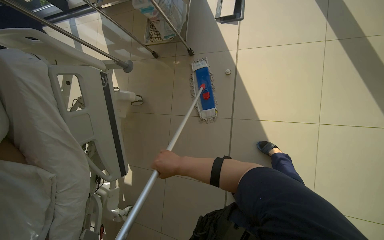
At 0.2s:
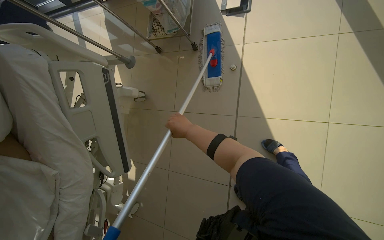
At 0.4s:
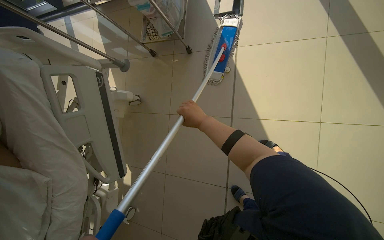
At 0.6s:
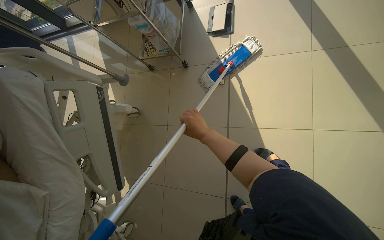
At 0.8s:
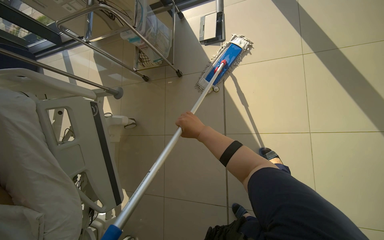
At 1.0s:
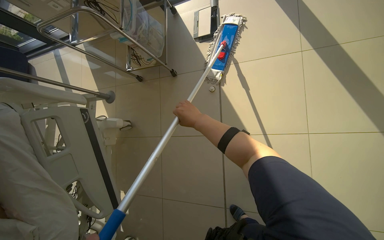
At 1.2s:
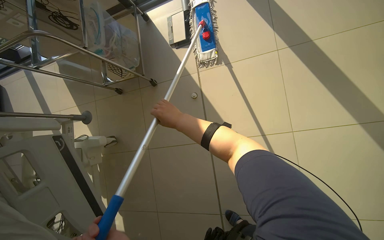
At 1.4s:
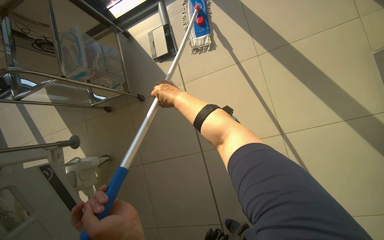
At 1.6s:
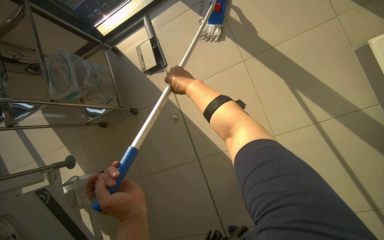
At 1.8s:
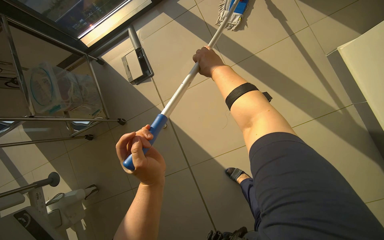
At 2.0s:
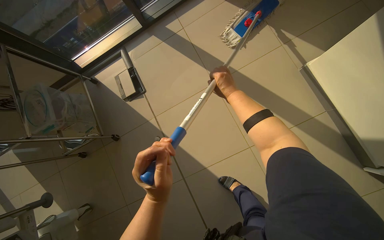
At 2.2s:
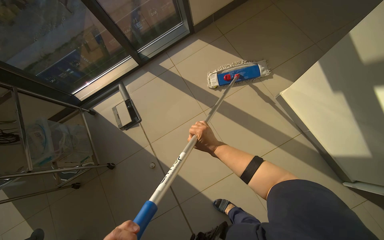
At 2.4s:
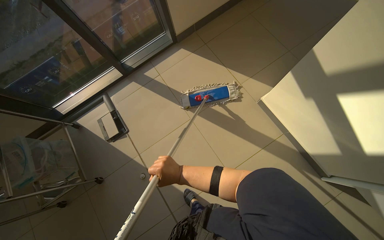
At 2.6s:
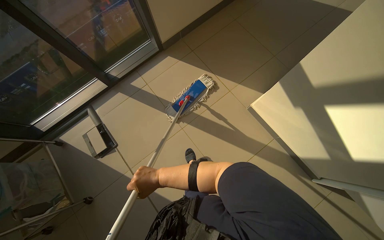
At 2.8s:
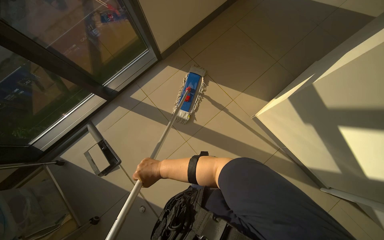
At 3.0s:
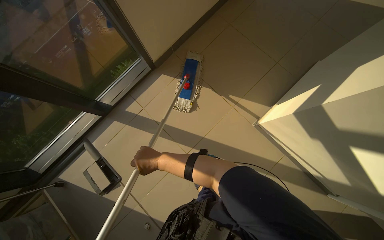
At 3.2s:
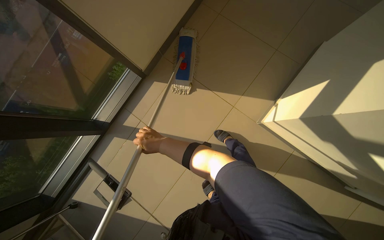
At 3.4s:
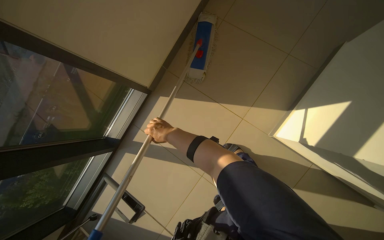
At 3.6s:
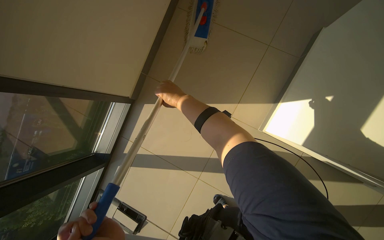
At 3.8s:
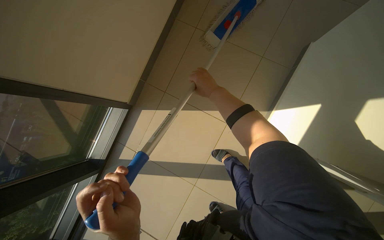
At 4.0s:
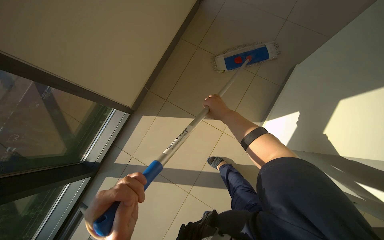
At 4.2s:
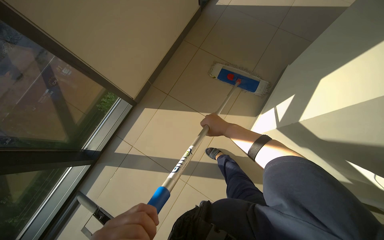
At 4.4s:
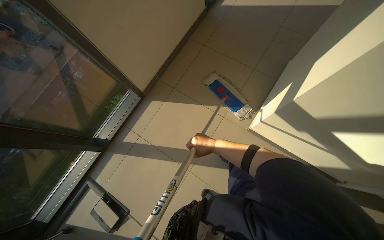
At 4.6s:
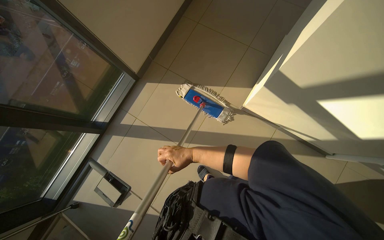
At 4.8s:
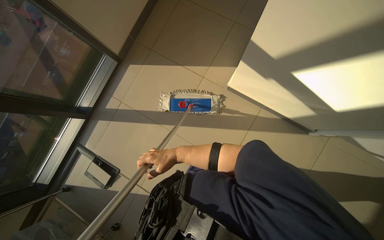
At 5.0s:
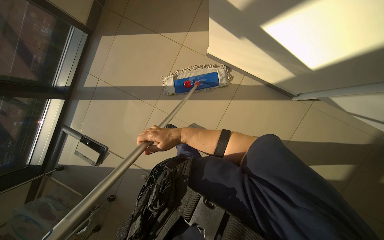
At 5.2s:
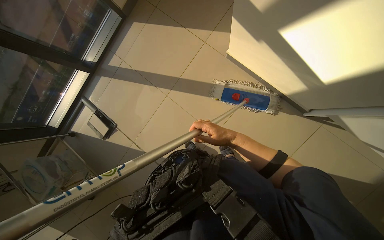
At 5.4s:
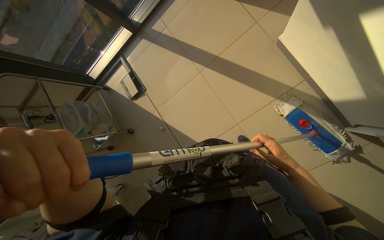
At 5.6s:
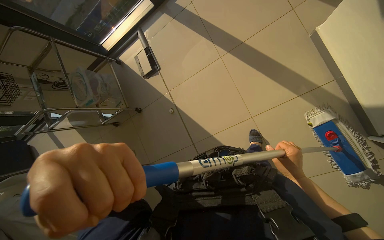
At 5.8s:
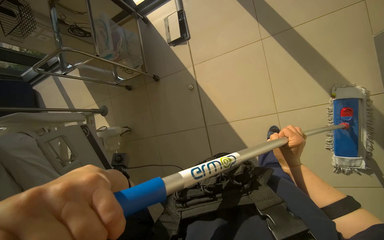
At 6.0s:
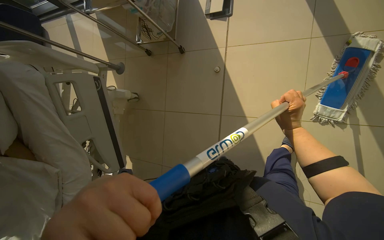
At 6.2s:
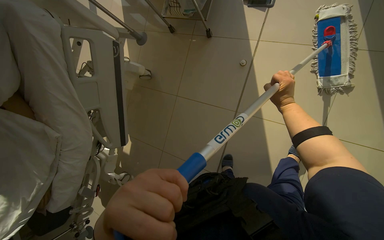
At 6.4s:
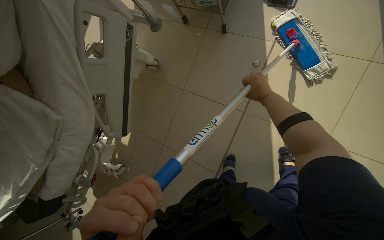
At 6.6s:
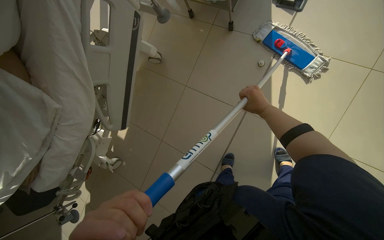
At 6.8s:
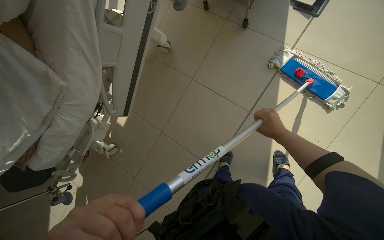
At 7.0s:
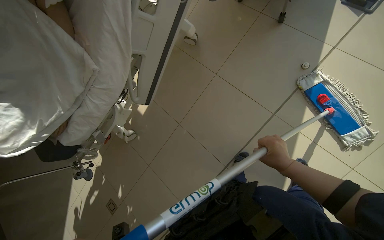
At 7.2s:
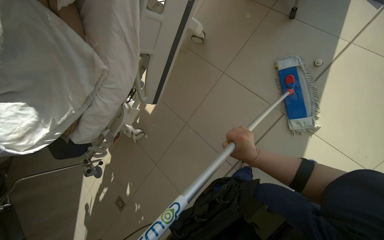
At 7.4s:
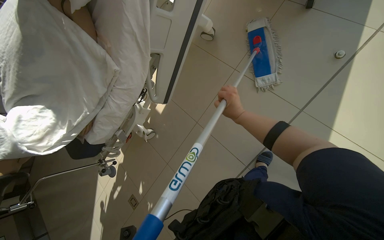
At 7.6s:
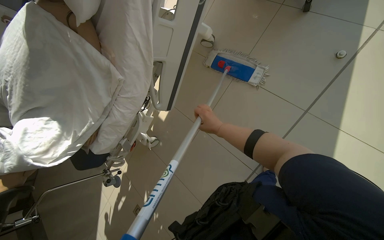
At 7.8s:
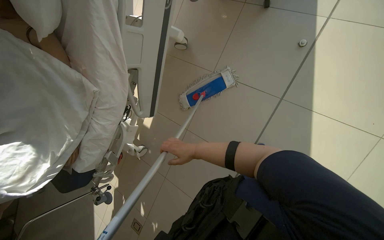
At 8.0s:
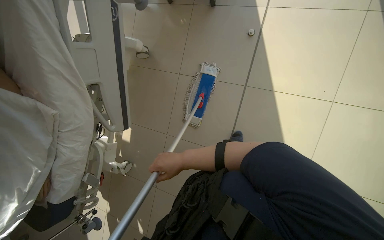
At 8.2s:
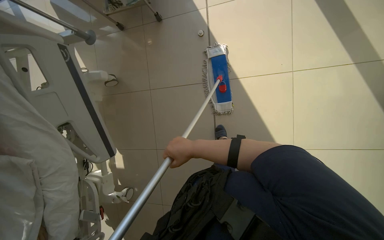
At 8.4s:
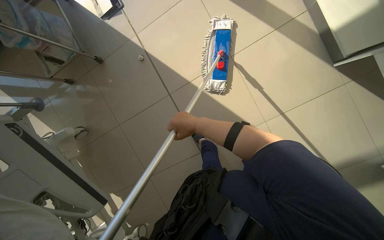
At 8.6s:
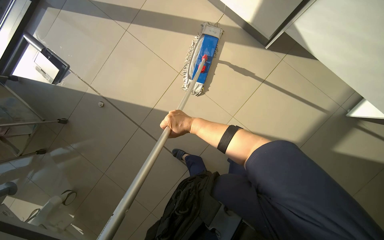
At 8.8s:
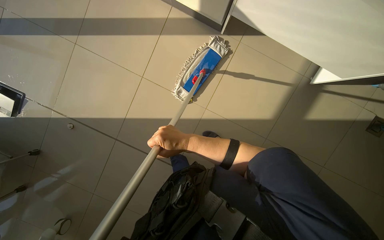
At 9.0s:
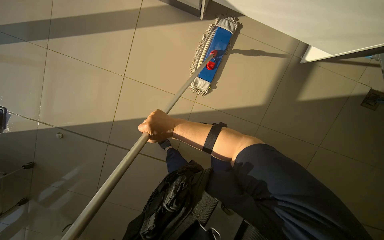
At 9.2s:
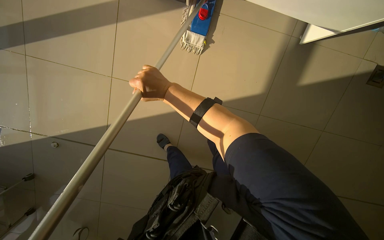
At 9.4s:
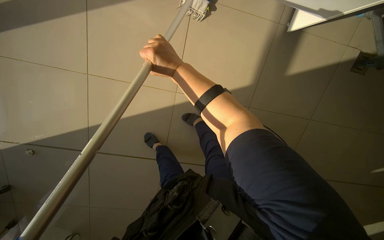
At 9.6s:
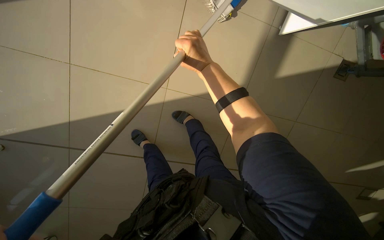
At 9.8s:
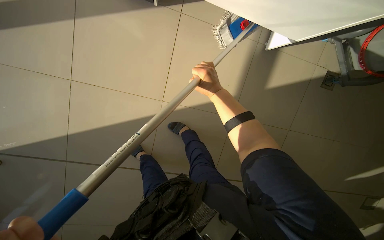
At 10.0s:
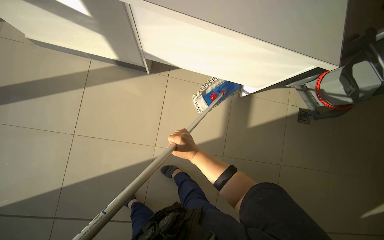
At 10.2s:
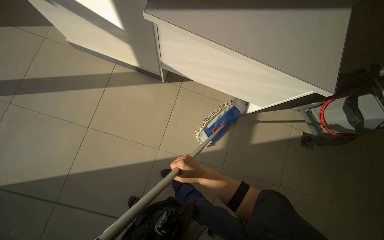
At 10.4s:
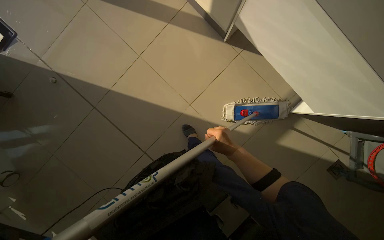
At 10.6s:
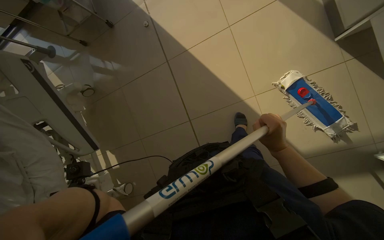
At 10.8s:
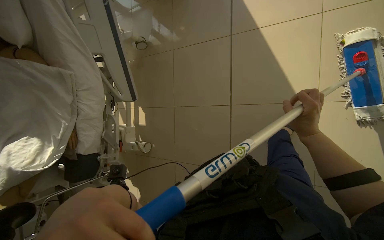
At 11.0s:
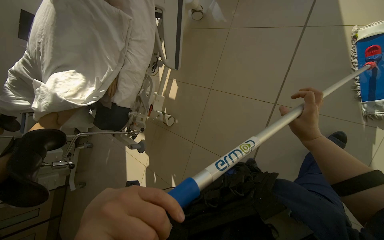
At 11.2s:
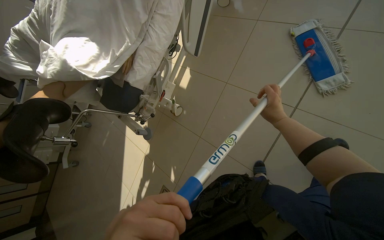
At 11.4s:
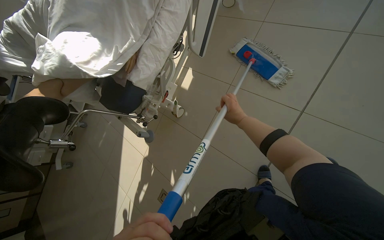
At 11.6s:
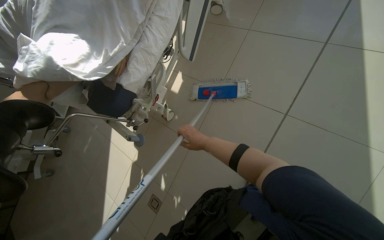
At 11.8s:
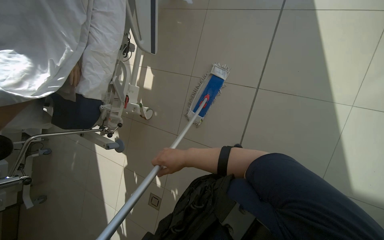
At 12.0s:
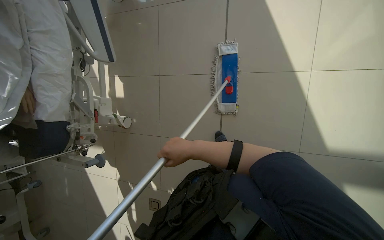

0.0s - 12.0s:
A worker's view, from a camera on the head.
Job: mopping floor.
The whole recording: Mopping the room floor. The worker mops the tiled floor in the room, moving around furniture and equipment.
0.0s - 1.6s: The wearer moves some 40 cm.
1.6s - 3.0s: The camera travels approximately 50 cm. The head rotates about 30 degrees to the right. The camera pitches upward, by some 15 degrees.
3.0s - 4.4s: The right hand shifts approximately 25 cm to the right and up the picture.
4.4s - 6.0s: The wearer moves about 70 cm. The wearer looks about 60 degrees further to the left. The camera pitches downward, by approximately 40 degrees.
6.0s - 7.6s: The camera travels approximately 50 cm. The scene turns approximately 30 degrees clockwise in the picture.
7.6s - 9.0s: The camera travels some 80 cm. The head turns to the right by approximately 105 degrees.
9.0s - 10.4s: Everything in view rotates approximately 35 degrees clockwise.
10.4s - 12.0s: The head travels roughly 40 cm. The head rotates some 50 degrees to the left. The camera pitches downward, by about 25 degrees.

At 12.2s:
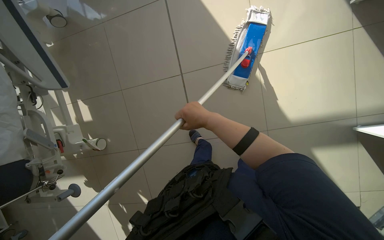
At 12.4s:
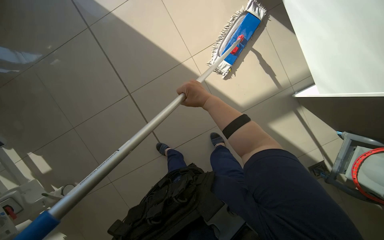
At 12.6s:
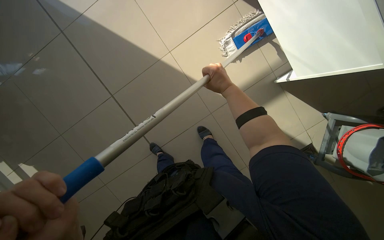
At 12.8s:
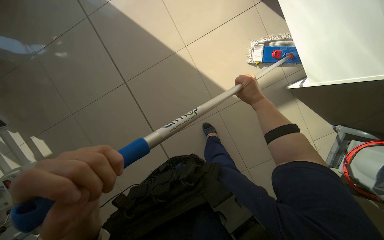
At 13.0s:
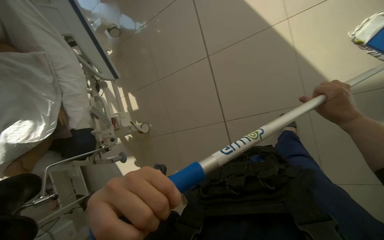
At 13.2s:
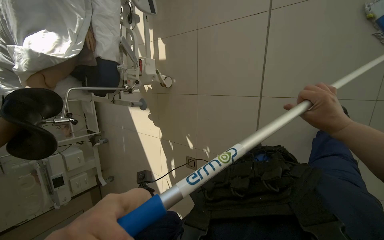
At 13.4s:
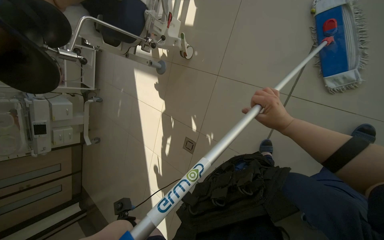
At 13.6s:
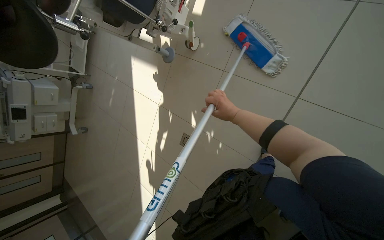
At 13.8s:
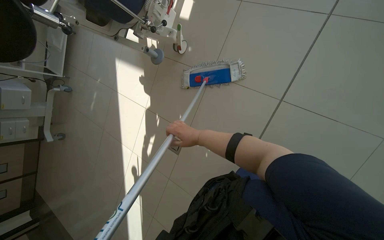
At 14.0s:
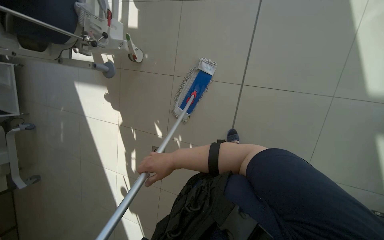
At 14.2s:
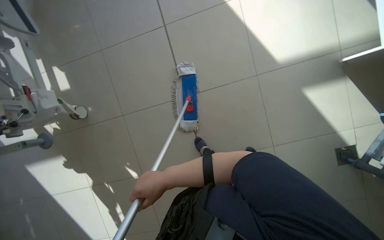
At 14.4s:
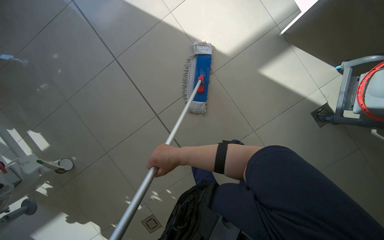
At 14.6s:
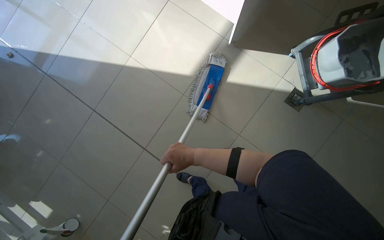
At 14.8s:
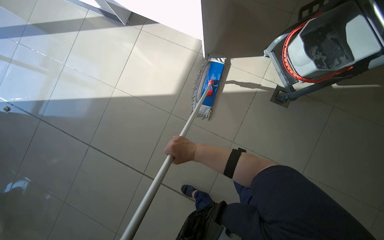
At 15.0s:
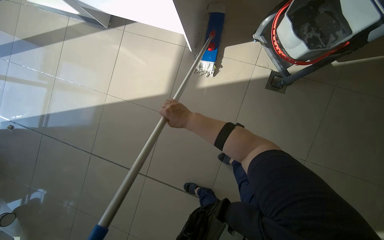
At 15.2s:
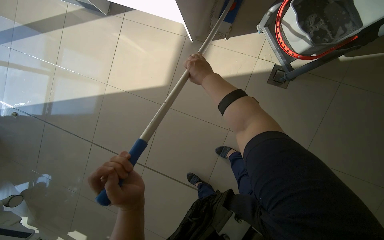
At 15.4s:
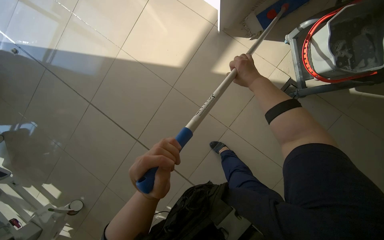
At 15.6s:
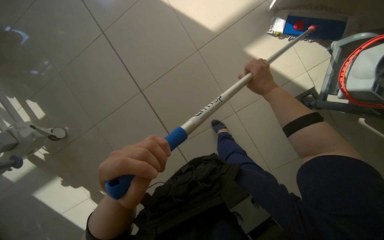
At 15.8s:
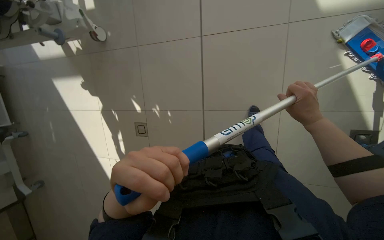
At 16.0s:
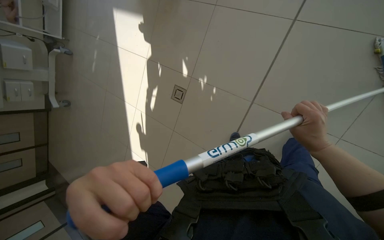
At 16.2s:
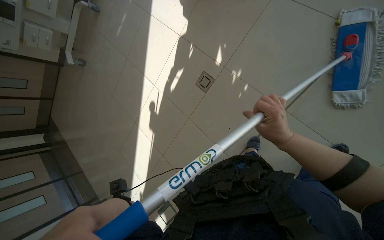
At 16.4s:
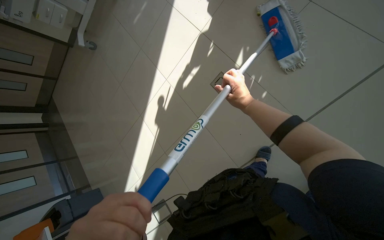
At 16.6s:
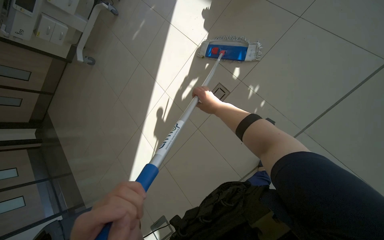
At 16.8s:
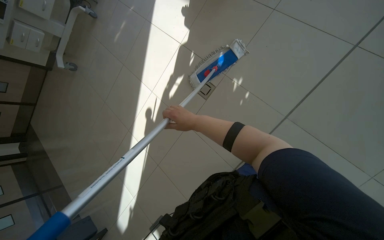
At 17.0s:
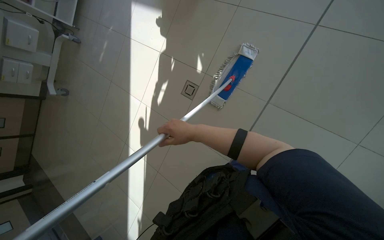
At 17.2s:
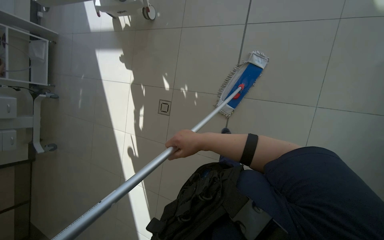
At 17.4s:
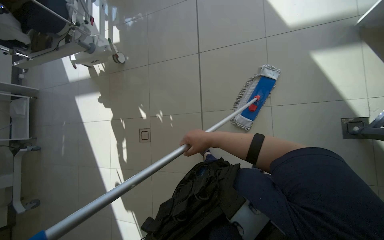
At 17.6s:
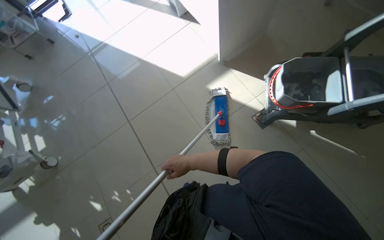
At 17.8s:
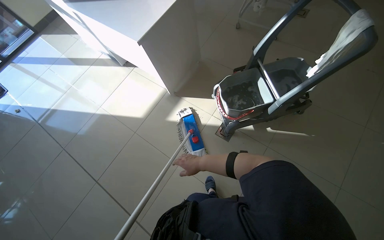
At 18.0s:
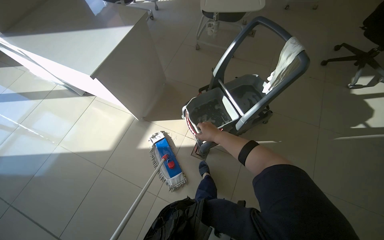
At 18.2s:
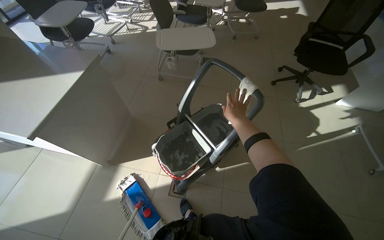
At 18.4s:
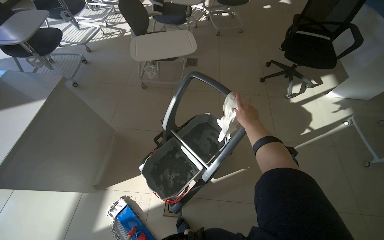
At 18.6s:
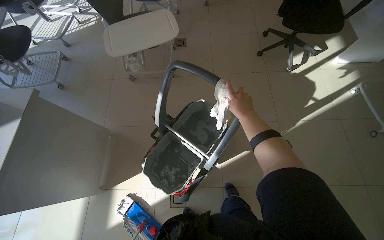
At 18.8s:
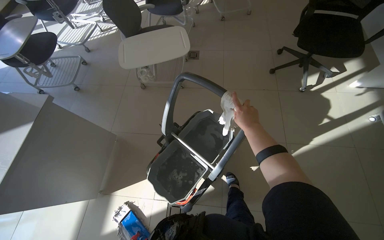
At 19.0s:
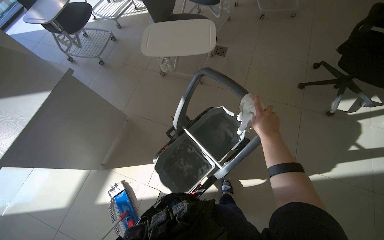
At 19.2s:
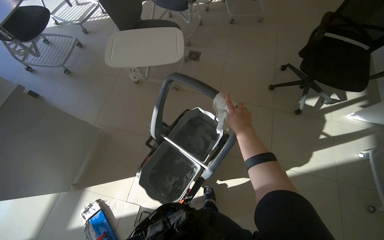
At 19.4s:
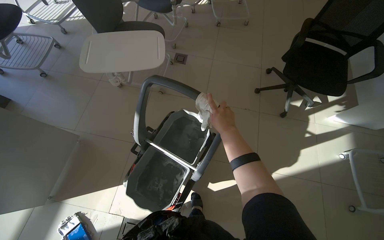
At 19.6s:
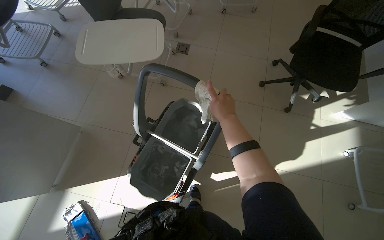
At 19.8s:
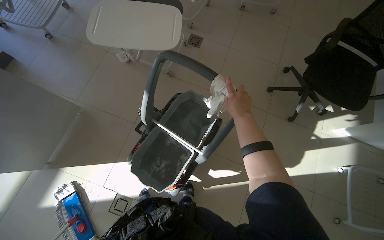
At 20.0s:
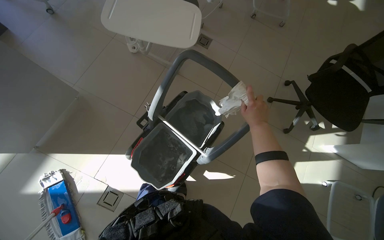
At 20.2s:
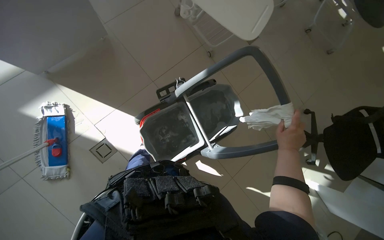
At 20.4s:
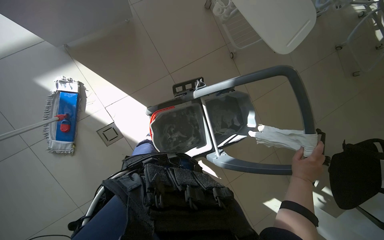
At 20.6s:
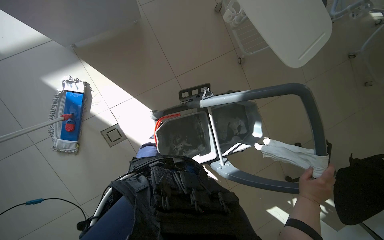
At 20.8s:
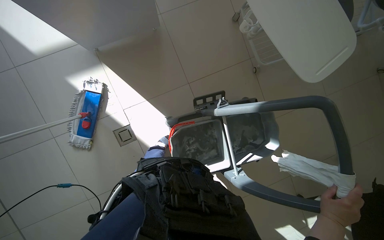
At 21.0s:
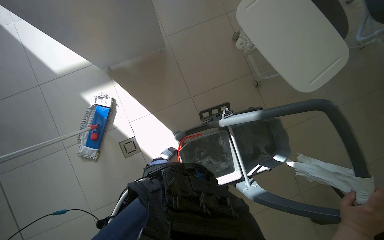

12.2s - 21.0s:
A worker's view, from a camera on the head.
Job: mopping floor.
The whole recording: Mopping the room floor. The worker mops the tiled floor in the room, moving around furniture and equipment.
12.2s - 13.6s: The camera travels some 1.5 m.
13.6s - 15.2s: The head travels roughly 90 cm. The head rotates approximately 100 degrees to the right. The view tips upward by some 20 degrees.
16.6s - 18.0s: The head travels about 1 m. The head turns to the right by about 110 degrees. The wearer looks about 55 degrees further upward.
18.0s - 19.6s: The head travels some 60 cm.
19.6s - 21.0s: The camera travels some 40 cm. The scene rotates clockwise by approximately 55 degrees.
